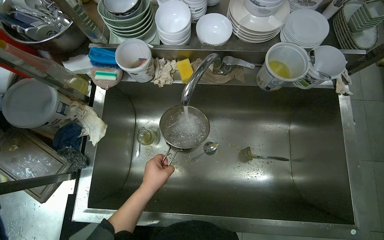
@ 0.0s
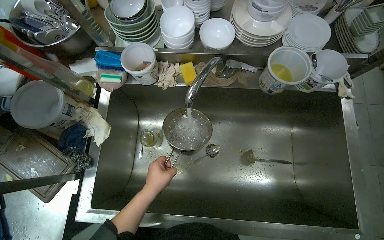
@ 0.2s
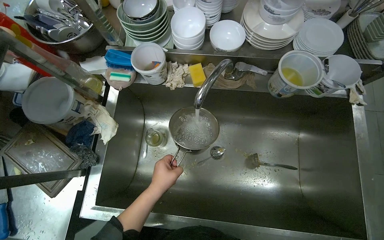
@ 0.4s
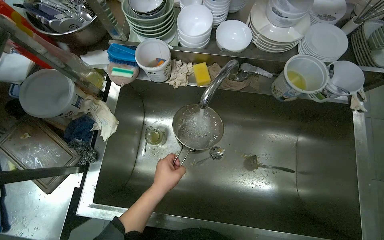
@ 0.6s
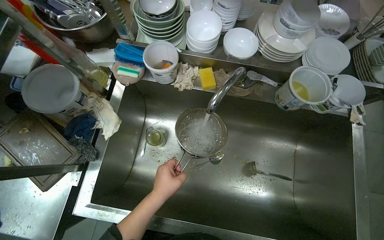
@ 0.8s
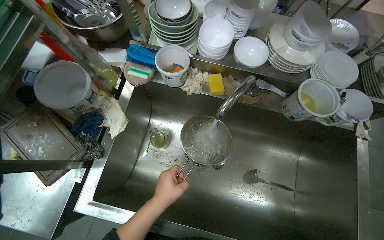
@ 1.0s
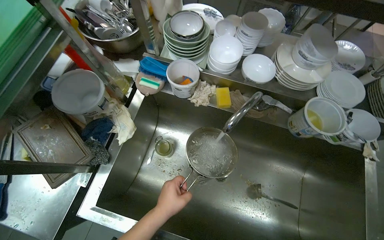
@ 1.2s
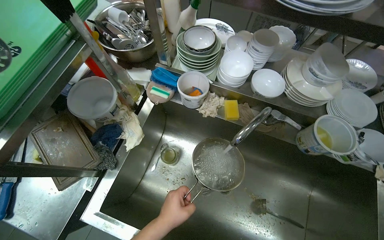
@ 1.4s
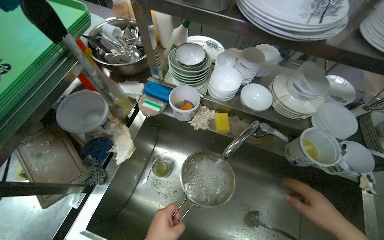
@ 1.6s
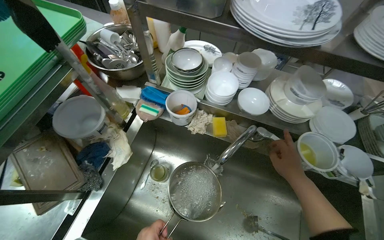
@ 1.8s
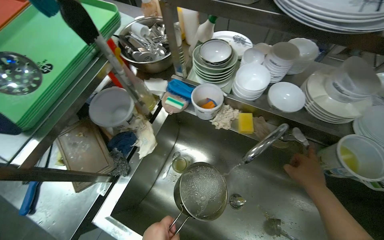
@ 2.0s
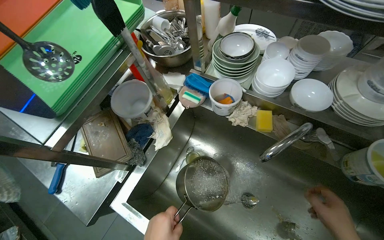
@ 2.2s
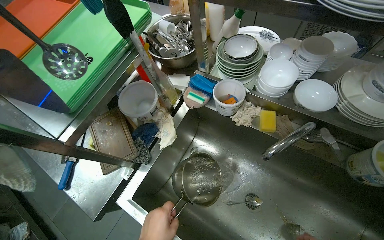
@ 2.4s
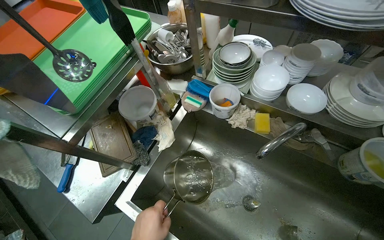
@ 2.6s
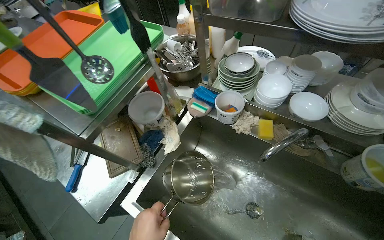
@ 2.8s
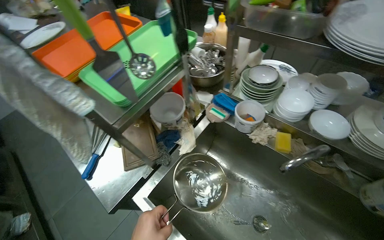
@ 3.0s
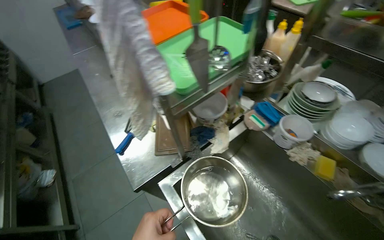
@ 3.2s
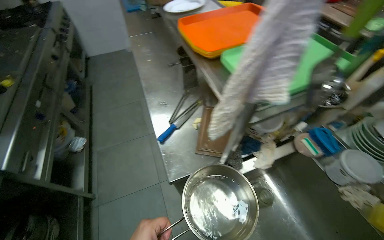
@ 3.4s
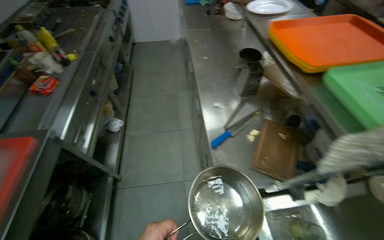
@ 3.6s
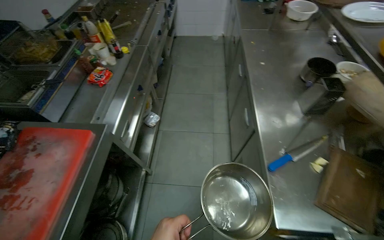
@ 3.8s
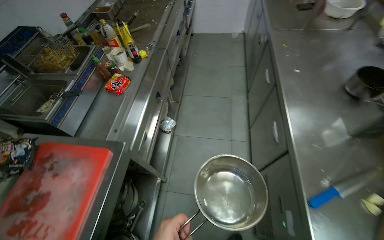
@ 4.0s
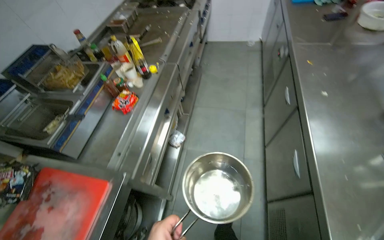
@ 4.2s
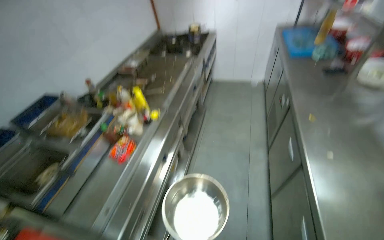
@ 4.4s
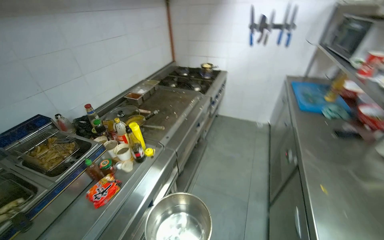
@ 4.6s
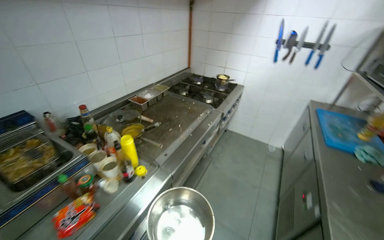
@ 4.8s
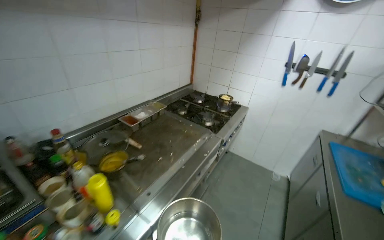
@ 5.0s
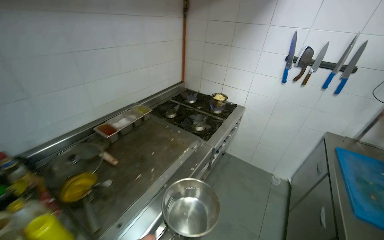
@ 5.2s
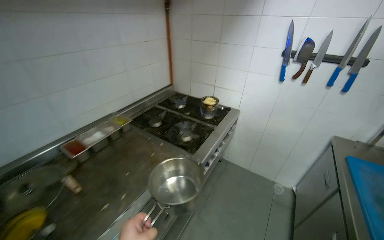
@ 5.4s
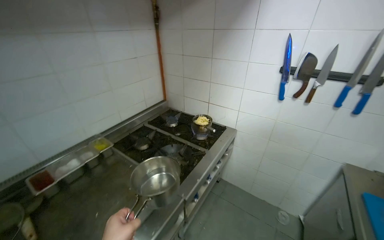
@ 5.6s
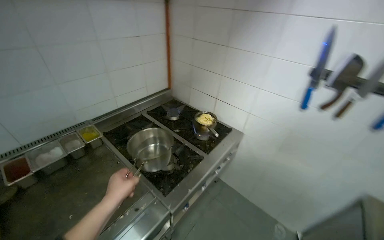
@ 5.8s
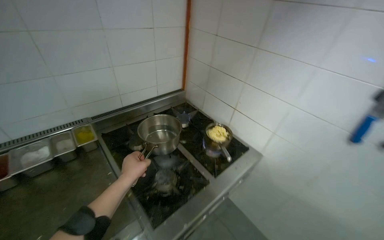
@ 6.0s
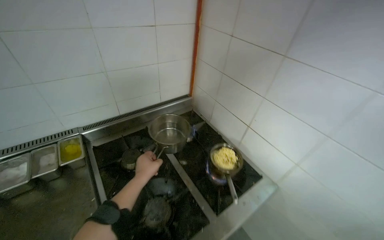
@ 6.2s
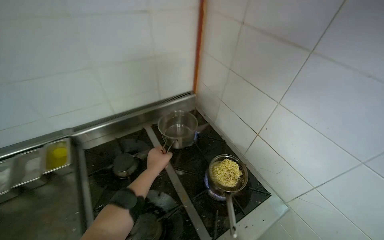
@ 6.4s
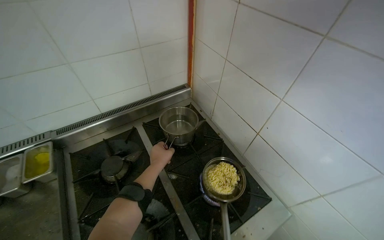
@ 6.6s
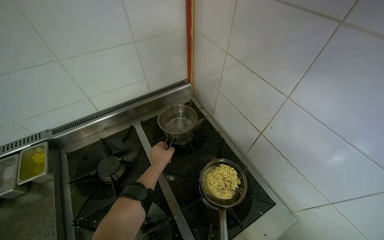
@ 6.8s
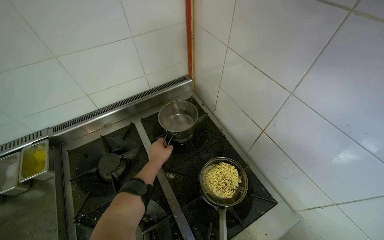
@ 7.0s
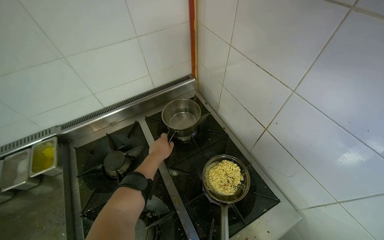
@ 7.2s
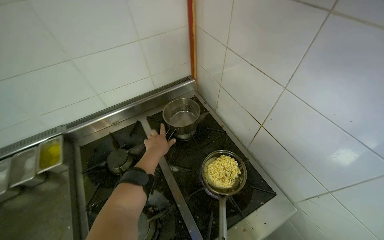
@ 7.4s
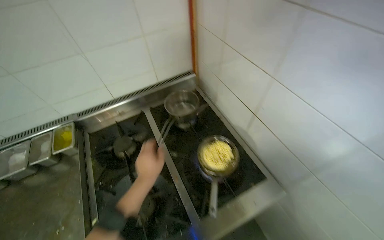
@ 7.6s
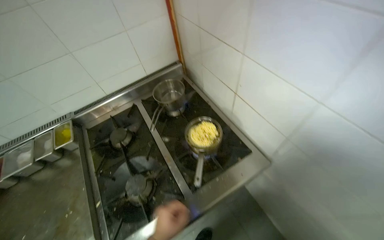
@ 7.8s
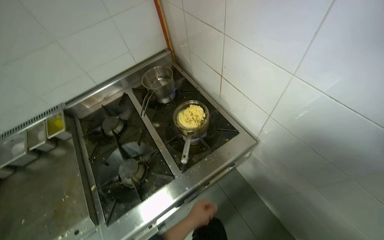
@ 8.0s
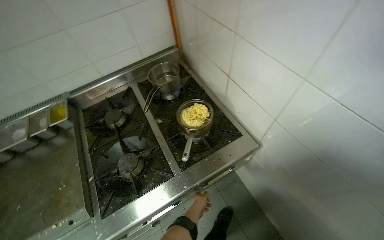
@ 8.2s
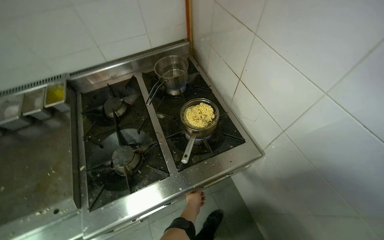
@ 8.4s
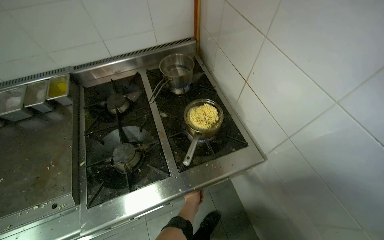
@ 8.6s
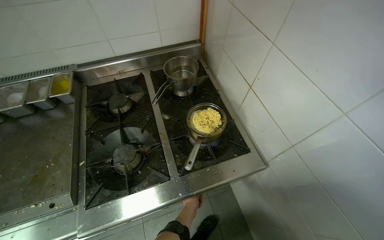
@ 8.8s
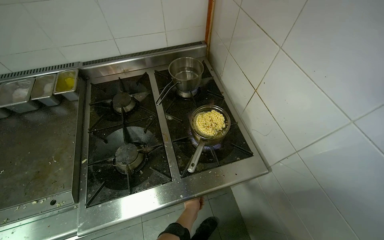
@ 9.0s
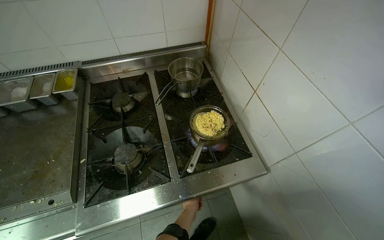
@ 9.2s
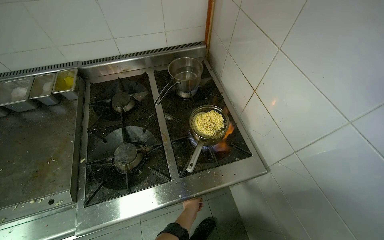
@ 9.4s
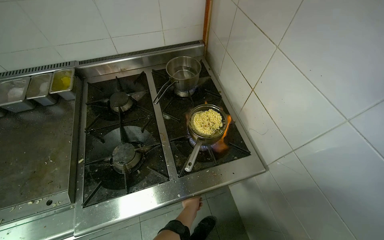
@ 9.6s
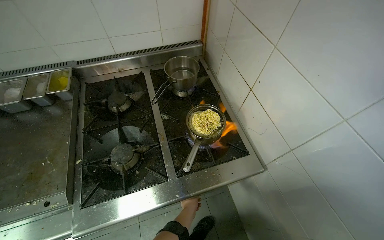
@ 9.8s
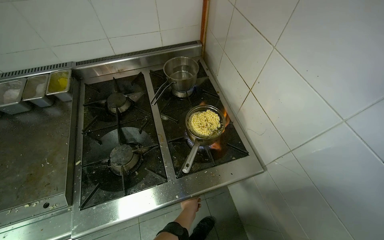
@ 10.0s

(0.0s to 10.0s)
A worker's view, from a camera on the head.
Job: preparing food.
The whole recording: Preparing water for cooking. The worker fills a pot with water and places it on the stove to heat.
2.8s - 4.2s: The head travels roughly 1 m. The wearer looks about 70 degrees further to the left.
4.2s - 5.8s: The camera travels about 1.5 m. The wearer's head swings approximately 30 degrees to the left. The view tilts about 20 degrees upward.
5.8s - 7.2s: The head travels about 70 cm. The head turns to the left by approximately 25 degrees. The view tilts some 15 degrees downward.
7.2s - 8.6s: The left hand moves down the picture and to the right, approximately 50 cm.

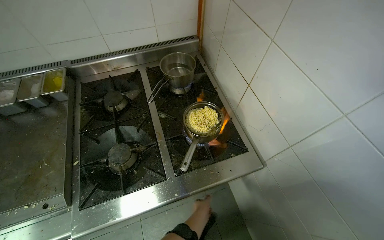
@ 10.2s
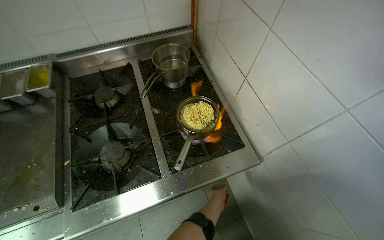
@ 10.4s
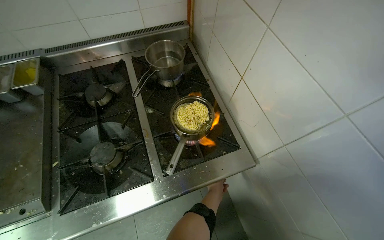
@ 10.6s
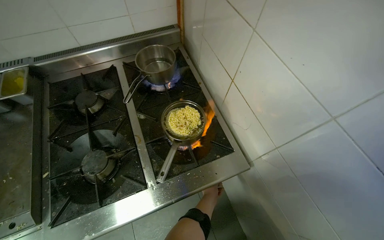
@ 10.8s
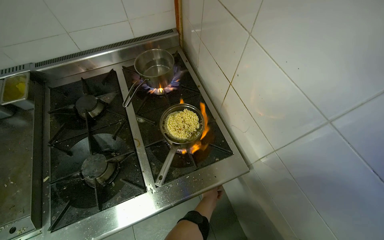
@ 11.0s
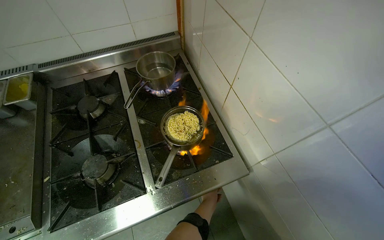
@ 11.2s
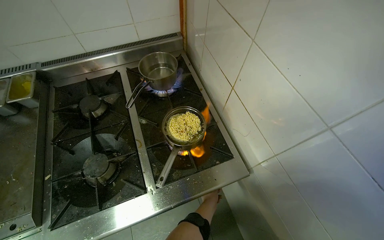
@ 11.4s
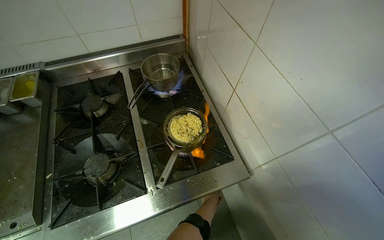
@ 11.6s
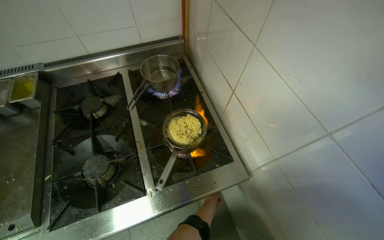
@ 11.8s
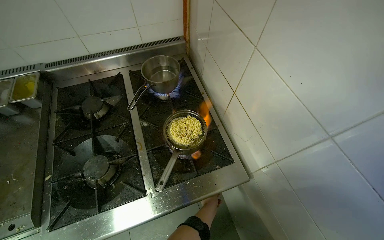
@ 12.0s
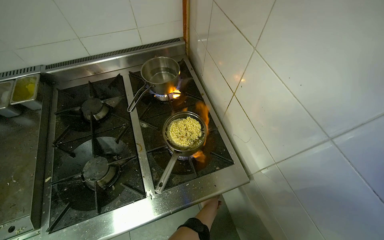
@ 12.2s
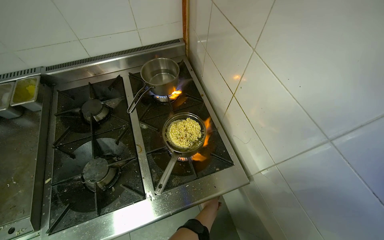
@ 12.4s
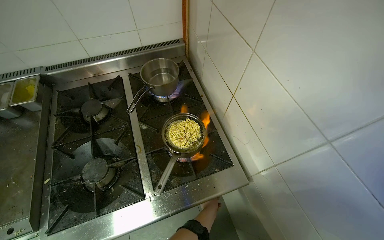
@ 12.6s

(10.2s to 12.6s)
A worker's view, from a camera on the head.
Job: preparing food.
The whole recording: Preparing water for cooking. The worker fills a pot with water and places it on the stove to heat.
10.2s - 11.4s: The left hand shifts about 10 cm farther from the camera.

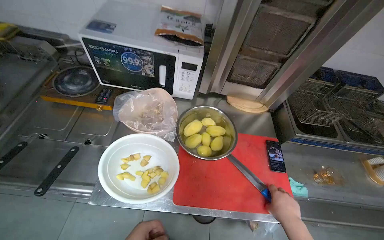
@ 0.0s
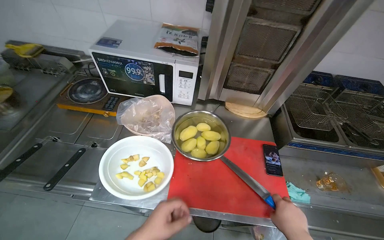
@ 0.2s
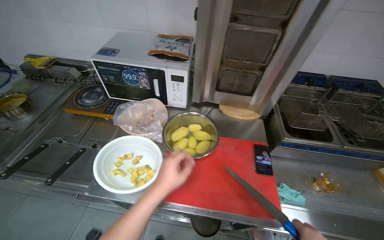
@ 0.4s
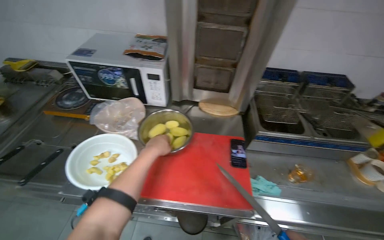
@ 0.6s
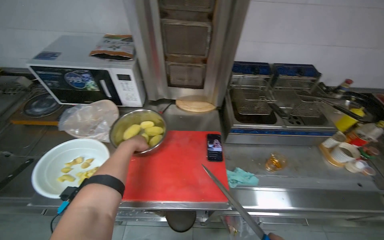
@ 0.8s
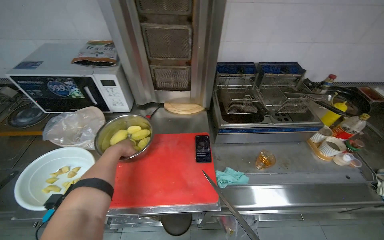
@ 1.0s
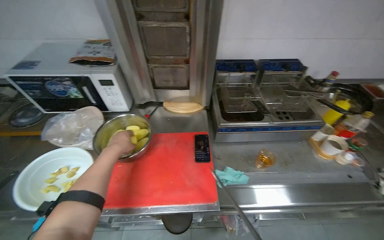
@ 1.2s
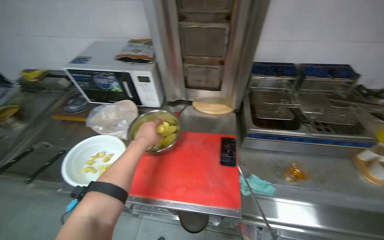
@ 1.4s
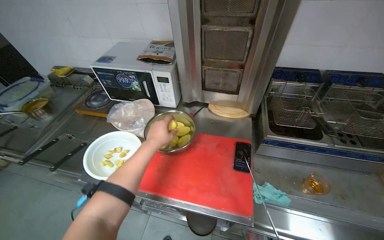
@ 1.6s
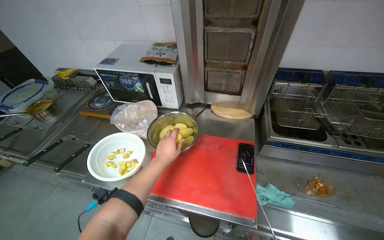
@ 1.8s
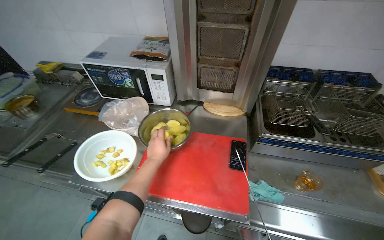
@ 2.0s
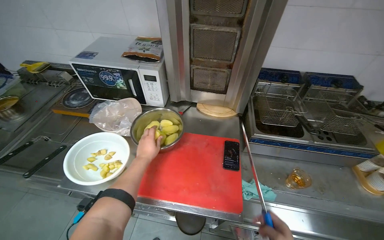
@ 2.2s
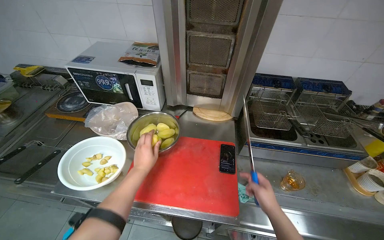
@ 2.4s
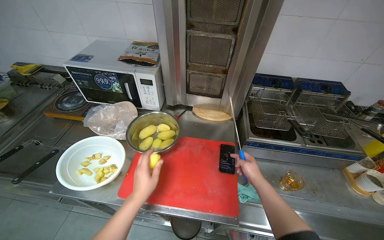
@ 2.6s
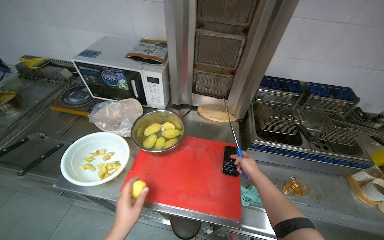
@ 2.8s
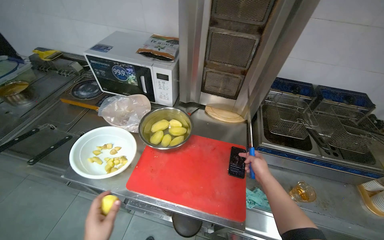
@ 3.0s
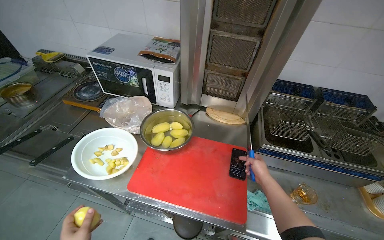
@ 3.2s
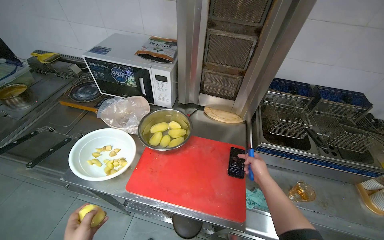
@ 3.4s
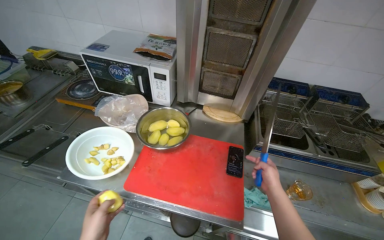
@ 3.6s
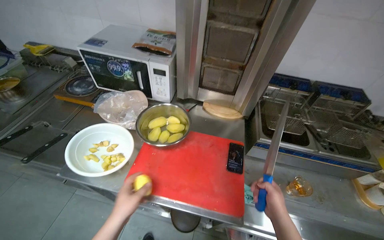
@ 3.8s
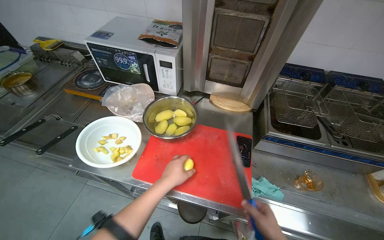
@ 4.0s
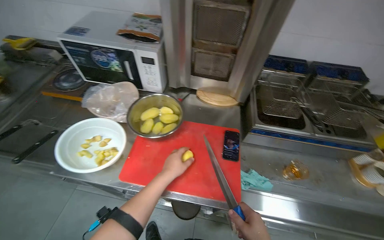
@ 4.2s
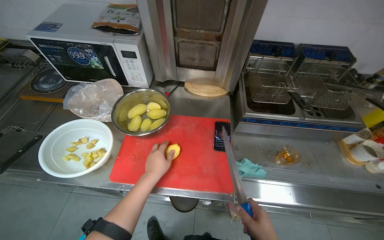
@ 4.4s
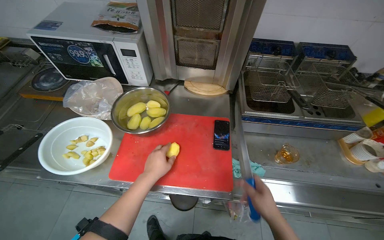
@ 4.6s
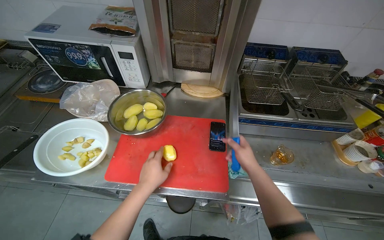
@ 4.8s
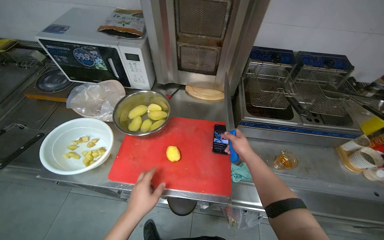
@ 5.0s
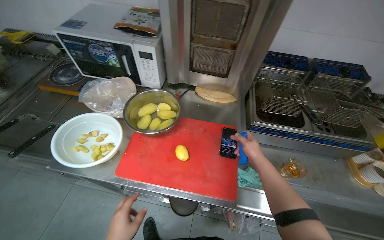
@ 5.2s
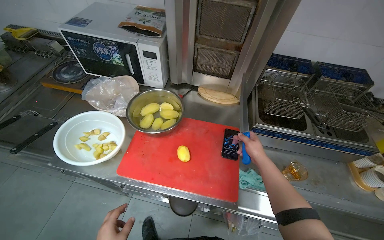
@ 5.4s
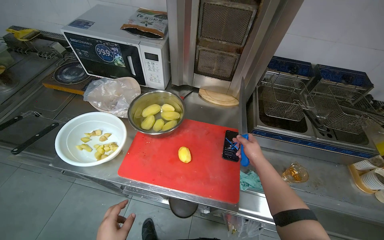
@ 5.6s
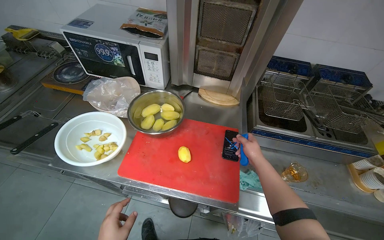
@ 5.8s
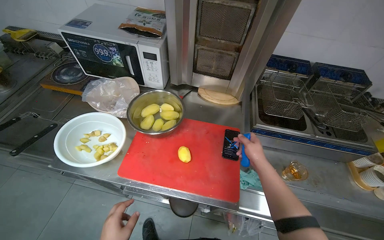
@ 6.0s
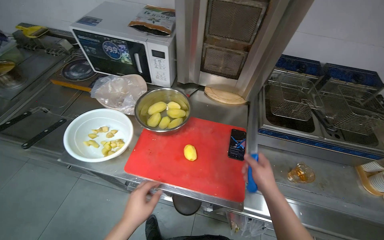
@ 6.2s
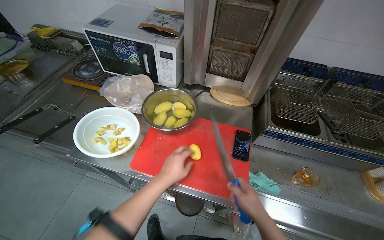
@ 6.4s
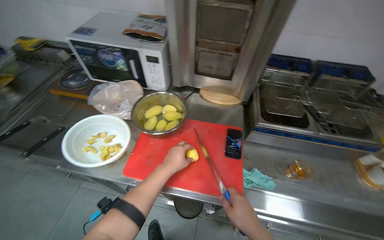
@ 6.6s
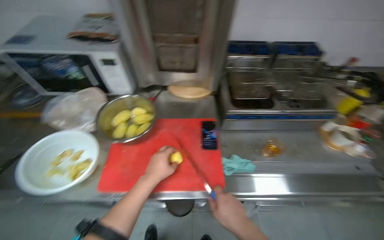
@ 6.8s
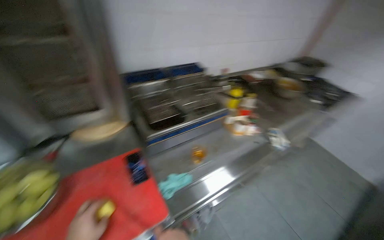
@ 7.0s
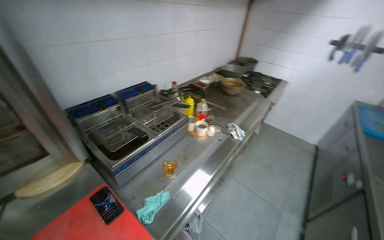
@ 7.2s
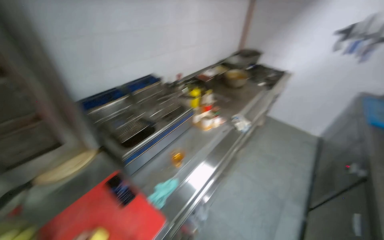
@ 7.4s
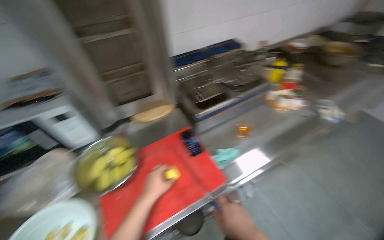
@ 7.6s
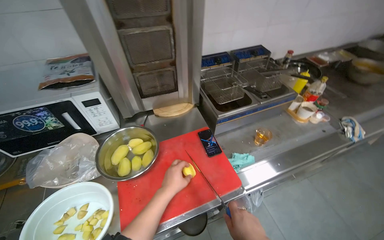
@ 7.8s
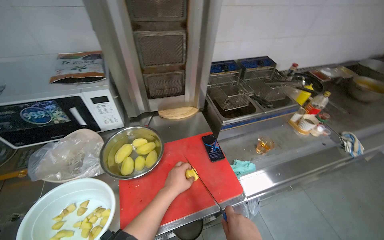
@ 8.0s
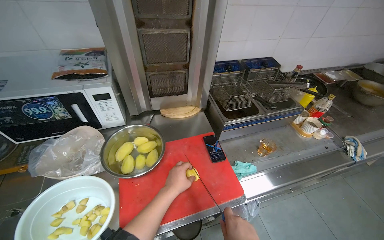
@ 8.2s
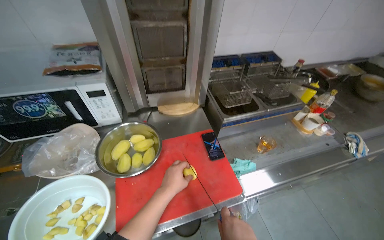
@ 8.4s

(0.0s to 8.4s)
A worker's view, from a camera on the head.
Job: preparing food.
The whole recording: Slicing potatoes. The worker slices peeled potatoes on a red cutting board and transfers them to a white bowl.
1.4s - 2.8s: The left hand shifts approximately 20 cm down the picture.
5.6s - 7.0s: The wearer's head swings roughly 45 degrees to the right.
